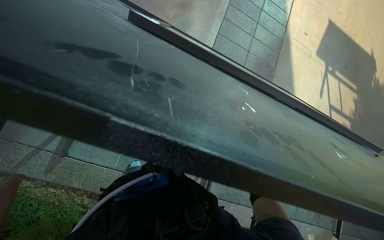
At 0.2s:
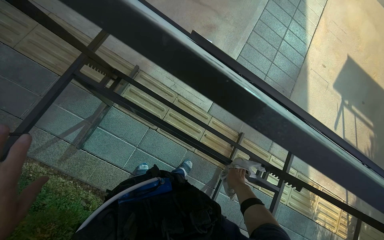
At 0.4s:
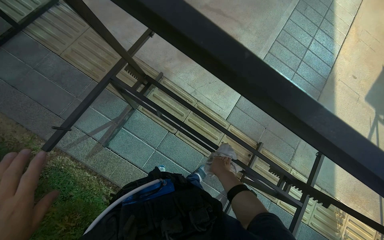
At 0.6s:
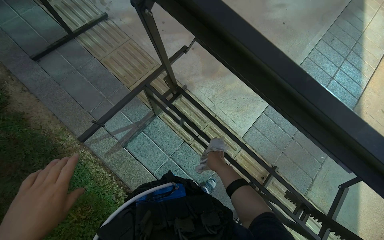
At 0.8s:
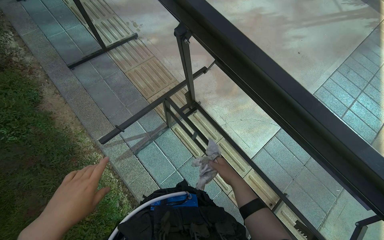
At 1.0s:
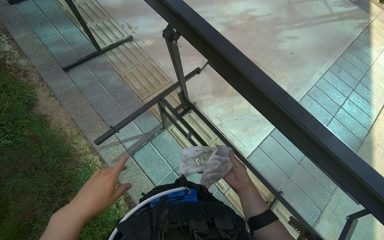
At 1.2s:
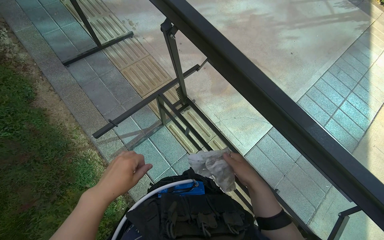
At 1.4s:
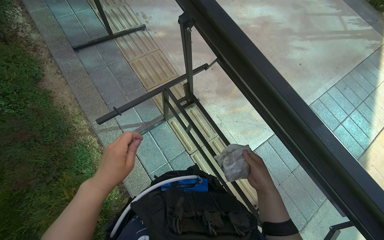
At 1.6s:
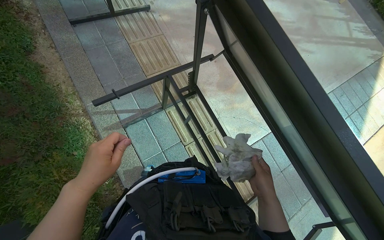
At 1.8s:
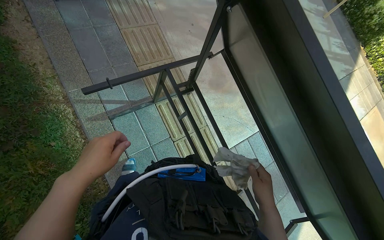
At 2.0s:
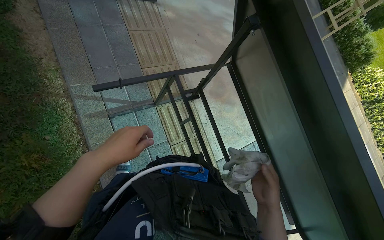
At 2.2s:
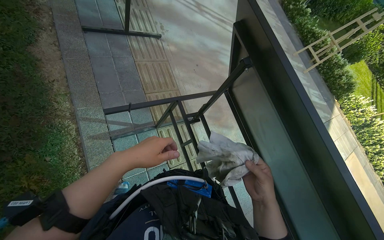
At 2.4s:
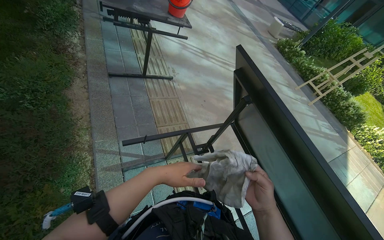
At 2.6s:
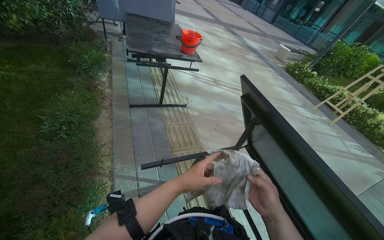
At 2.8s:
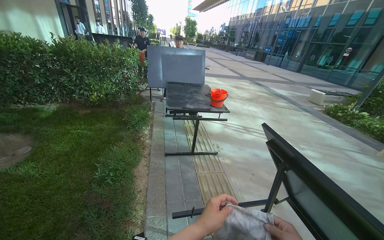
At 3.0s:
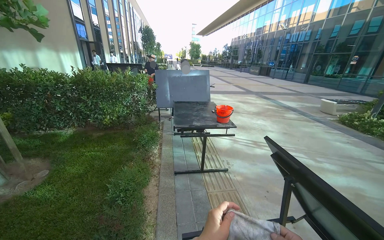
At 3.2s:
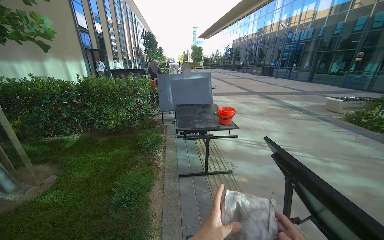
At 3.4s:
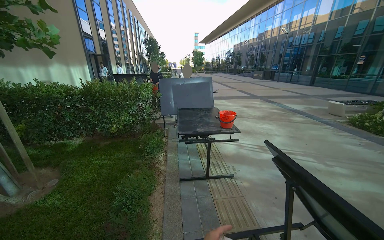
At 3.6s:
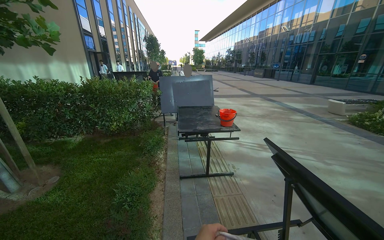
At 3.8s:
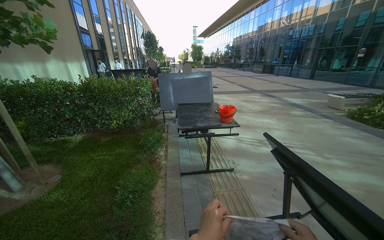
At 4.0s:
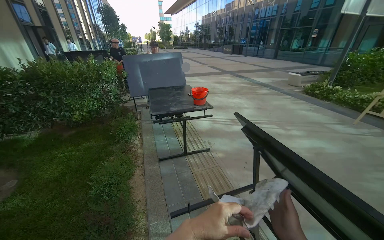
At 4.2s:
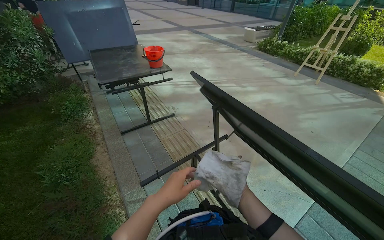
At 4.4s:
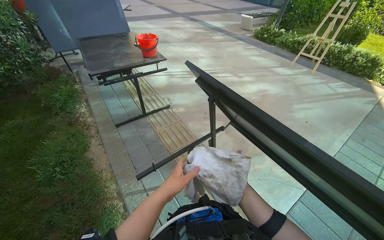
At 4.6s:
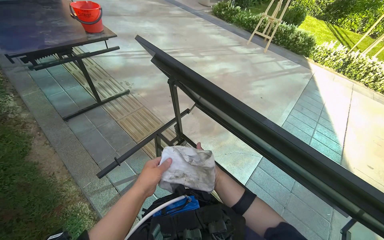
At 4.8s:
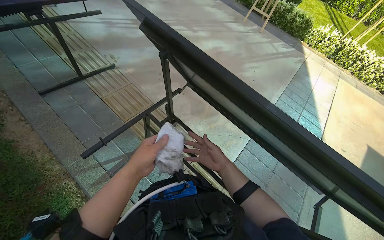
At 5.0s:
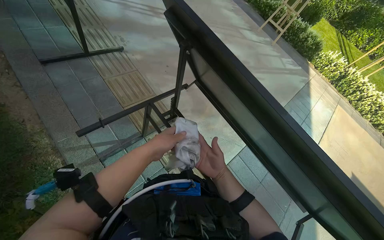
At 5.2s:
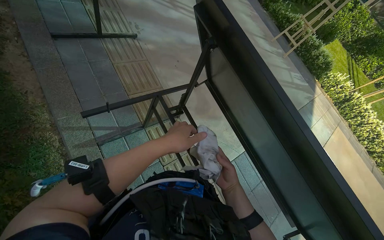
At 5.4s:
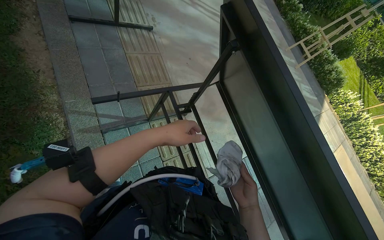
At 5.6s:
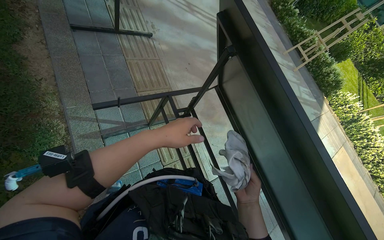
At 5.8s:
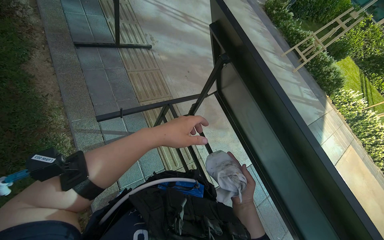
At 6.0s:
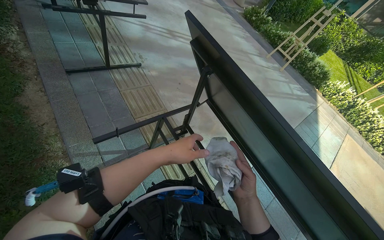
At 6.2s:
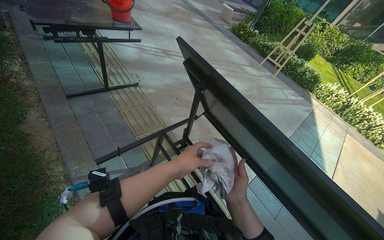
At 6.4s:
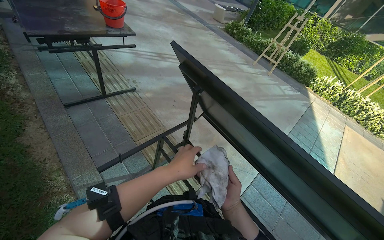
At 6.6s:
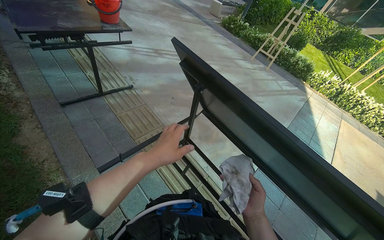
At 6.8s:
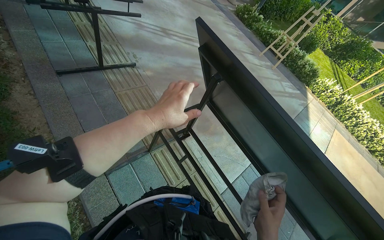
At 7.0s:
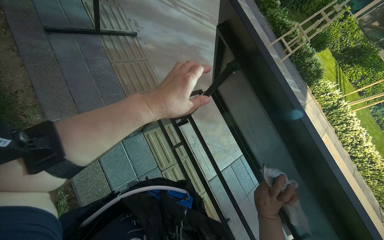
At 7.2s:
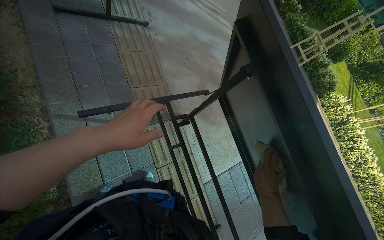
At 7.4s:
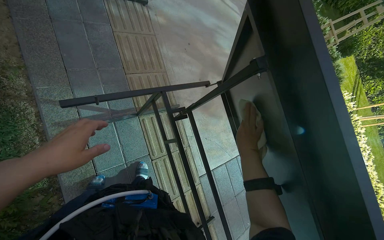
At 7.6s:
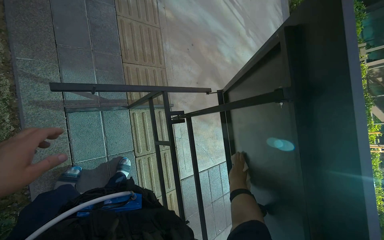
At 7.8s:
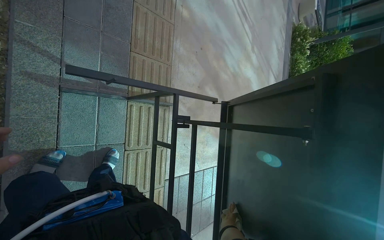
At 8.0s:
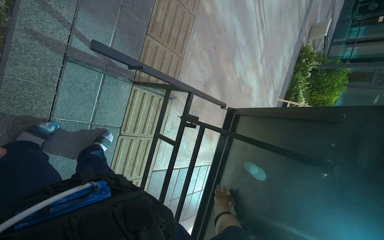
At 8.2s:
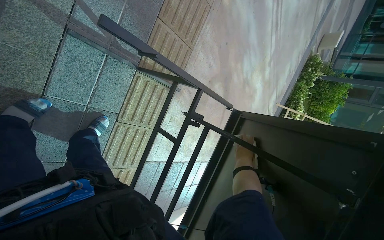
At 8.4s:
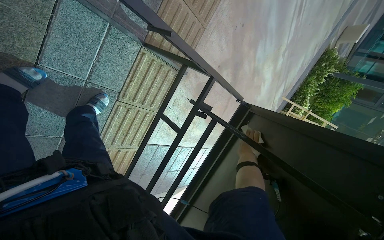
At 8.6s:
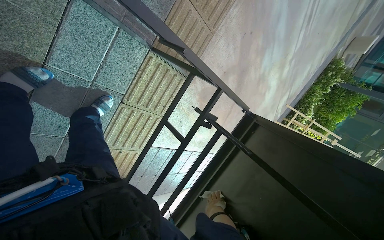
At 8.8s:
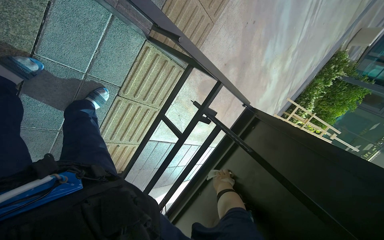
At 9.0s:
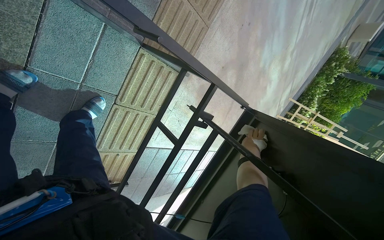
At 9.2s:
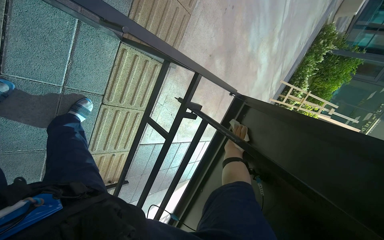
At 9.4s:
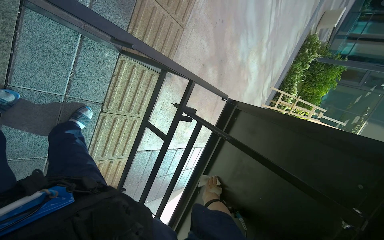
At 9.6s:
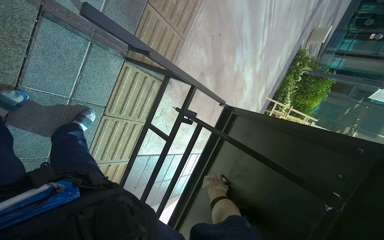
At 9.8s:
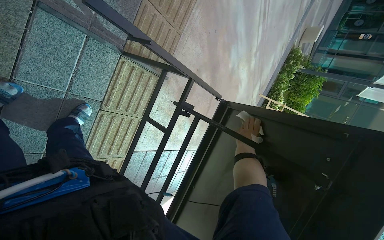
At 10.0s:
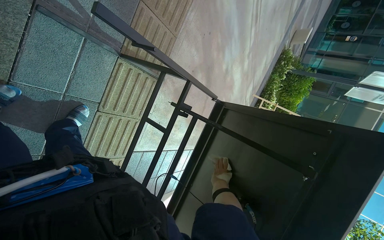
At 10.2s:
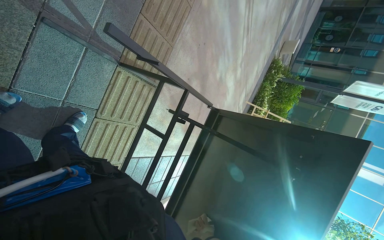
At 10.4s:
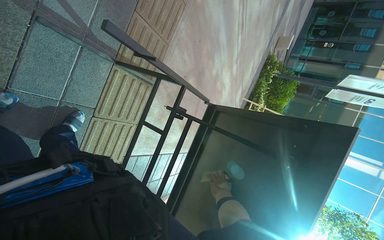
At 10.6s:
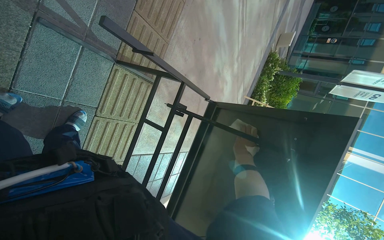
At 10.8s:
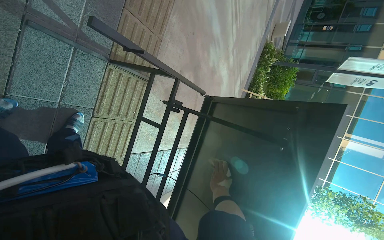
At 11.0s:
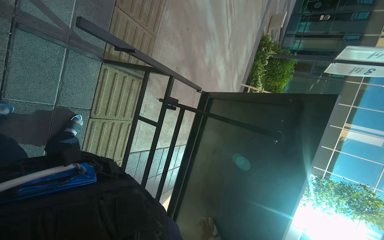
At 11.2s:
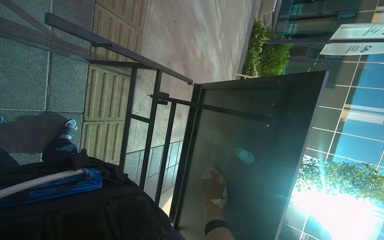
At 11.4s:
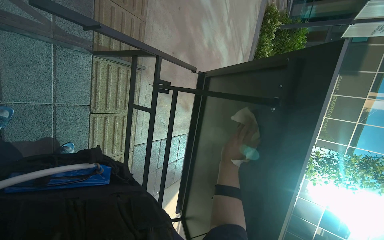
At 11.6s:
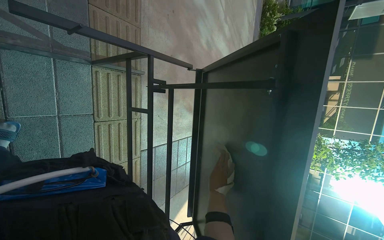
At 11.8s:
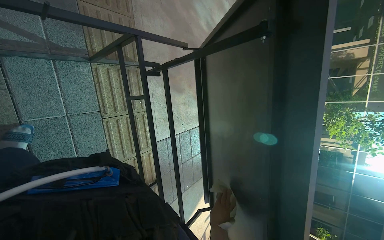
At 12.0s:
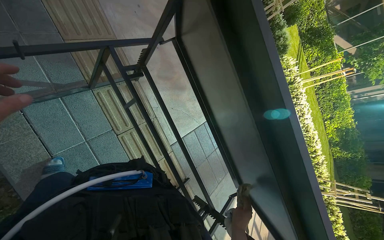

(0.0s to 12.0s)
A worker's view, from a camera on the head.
Job: wiping surfaces.
The whole recording: Wiping table structure. The worker wipes the metal structure of a black table with a white cloth.
0.0s - 1.6s: The wearer looks some 40 degrees further to the left. The view tilts roughly 15 degrees upward.
1.6s - 3.0s: The view tips upward by some 60 degrees.
3.0s - 4.4s: The head rotates roughly 25 degrees to the right. The view tips downward by about 20 degrees.
4.4s - 6.0s: The view pans to the right by approximately 20 degrees.
6.0s - 7.6s: The wearer looks roughly 15 degrees further downward. The scene turns about 25 degrees clockwise in the picture.
7.6s - 9.0s: The wearer looks approximately 10 degrees further downward. Everything in view rotates some 40 degrees clockwise.
10.4s - 12.0s: The camera is carried about 40 cm. The view swings about 25 degrees to the left. The scene turns some 45 degrees counterclockwise in the picture.

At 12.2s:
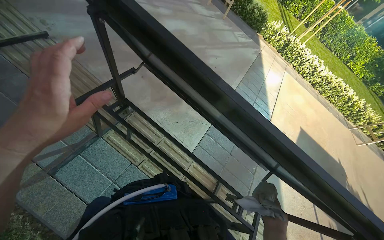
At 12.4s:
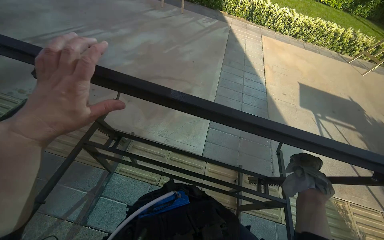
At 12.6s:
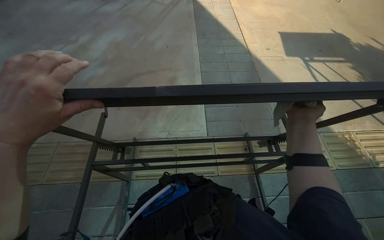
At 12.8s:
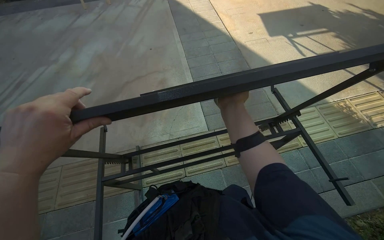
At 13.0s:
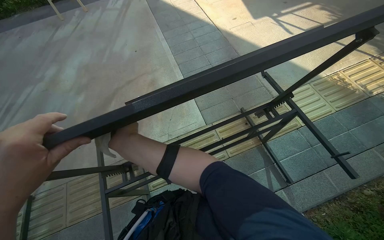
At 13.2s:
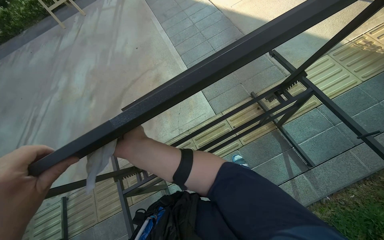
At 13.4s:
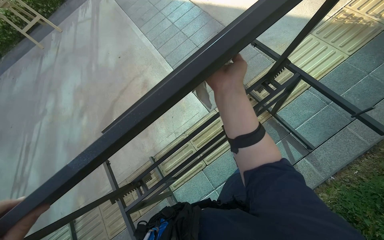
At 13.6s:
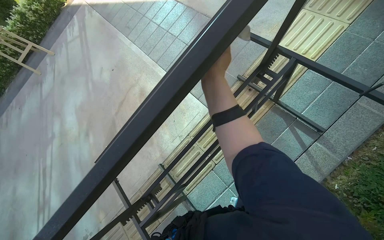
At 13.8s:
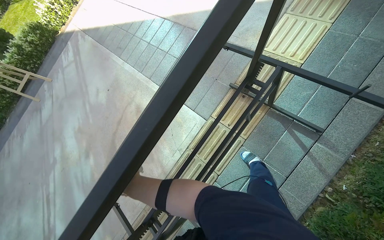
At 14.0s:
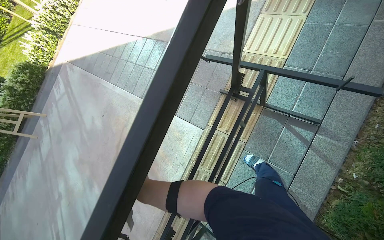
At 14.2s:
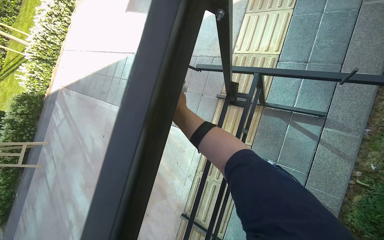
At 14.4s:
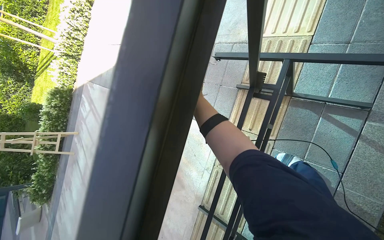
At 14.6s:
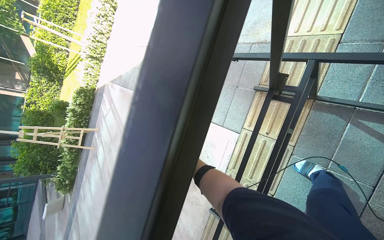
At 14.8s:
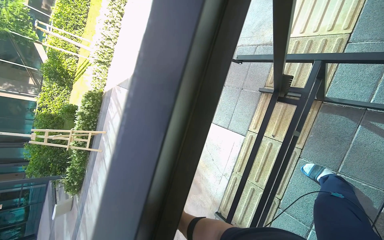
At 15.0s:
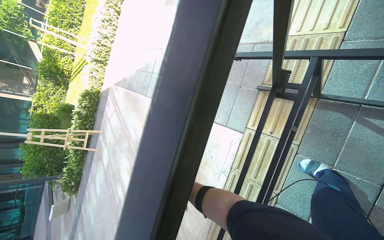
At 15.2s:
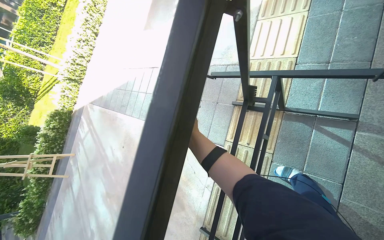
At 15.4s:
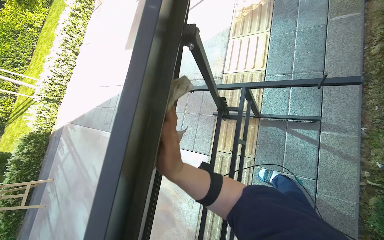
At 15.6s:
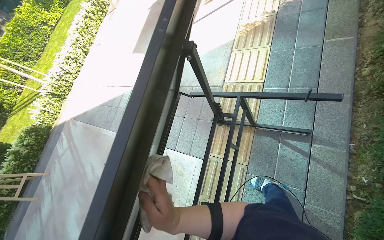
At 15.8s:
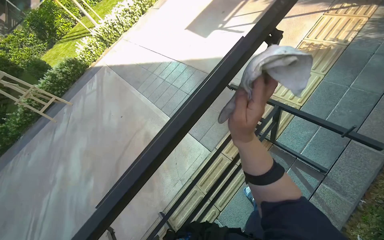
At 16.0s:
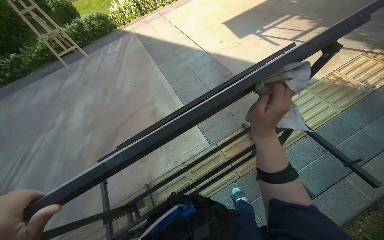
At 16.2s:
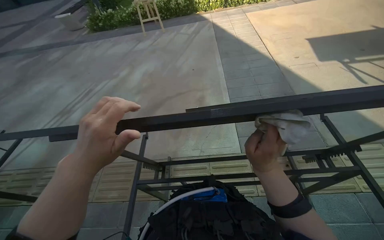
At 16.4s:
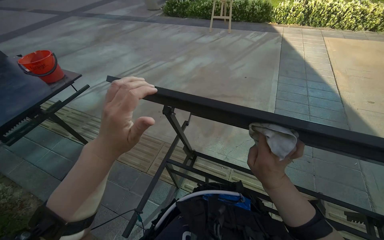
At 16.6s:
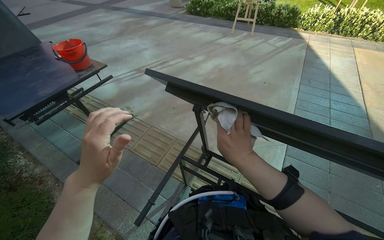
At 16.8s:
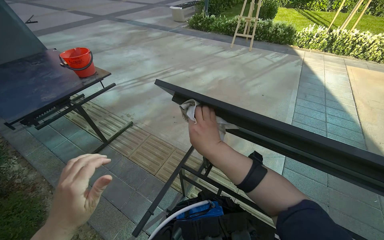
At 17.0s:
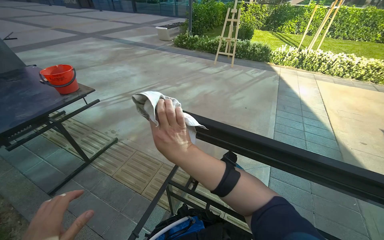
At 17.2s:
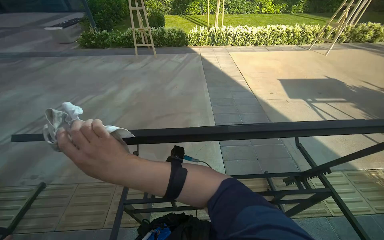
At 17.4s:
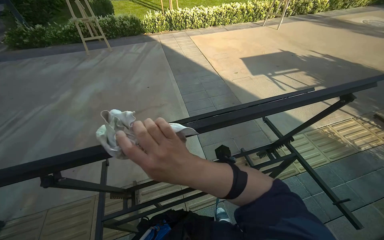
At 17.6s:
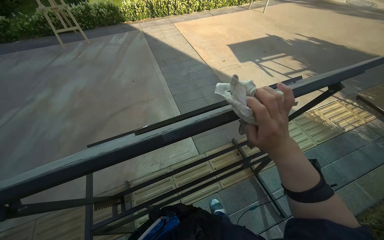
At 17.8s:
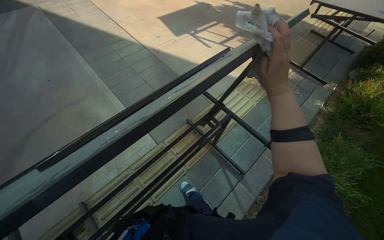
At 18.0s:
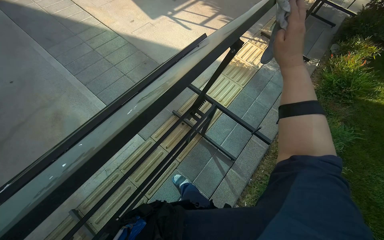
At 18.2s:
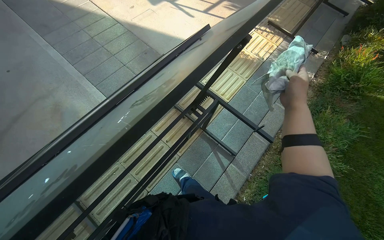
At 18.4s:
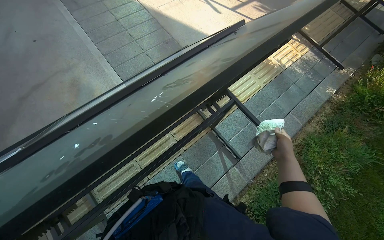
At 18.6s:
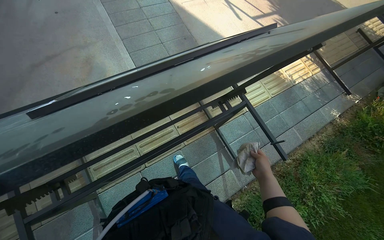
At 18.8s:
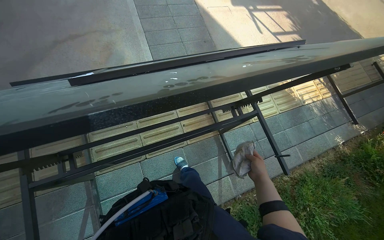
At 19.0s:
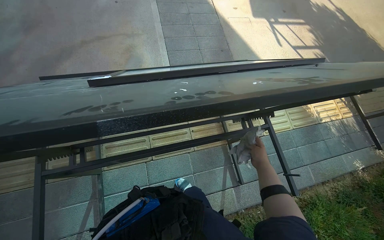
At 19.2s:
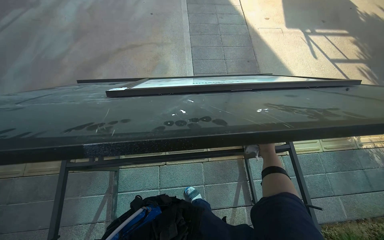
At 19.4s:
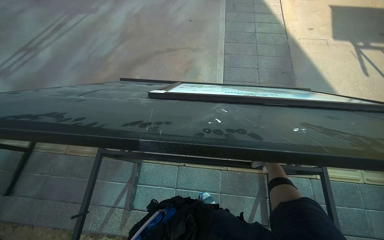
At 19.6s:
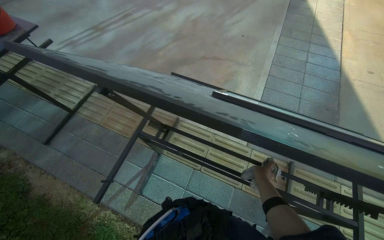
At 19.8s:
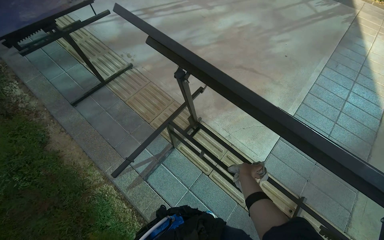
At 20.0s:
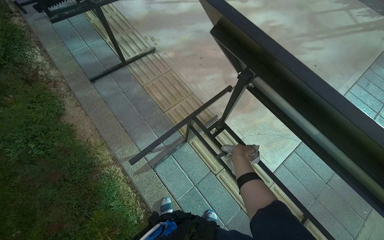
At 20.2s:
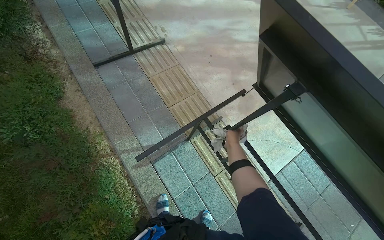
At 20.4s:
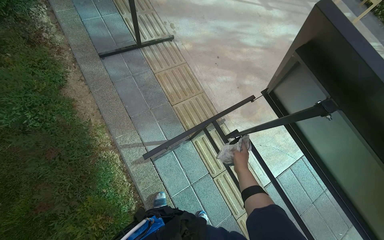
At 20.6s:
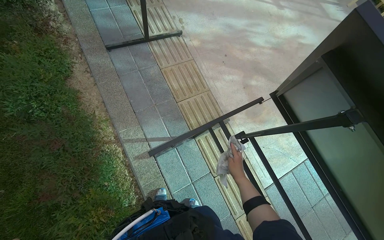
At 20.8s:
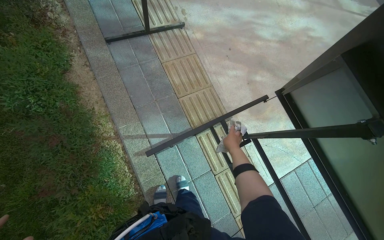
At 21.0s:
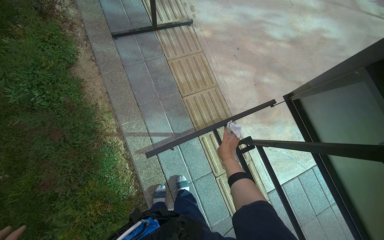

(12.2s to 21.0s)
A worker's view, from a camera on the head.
Job: wiping surfaces.
The whole recording: Wiping table structure. The worker wipes the metal structure of a black table with a white cloth.
12.2s - 13.6s: The camera pitches downward, by roughly 15 degrees. The scene turns about 90 degrees counterclockwise in the picture.
13.6s - 15.2s: The scene rotates counterclockwise by roughly 25 degrees.
15.2s - 16.6s: The head travels approximately 40 cm. The wearer's head swings some 70 degrees to the left.
16.6s - 18.0s: The wearer looks approximately 80 degrees further to the right. The wearer looks approximately 15 degrees further downward.
18.0s - 19.6s: The head rotates approximately 75 degrees to the left.
19.6s - 21.0s: The camera travels approximately 50 cm. The scene turns approximately 45 degrees clockwise in the picture.
